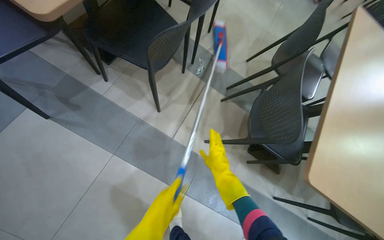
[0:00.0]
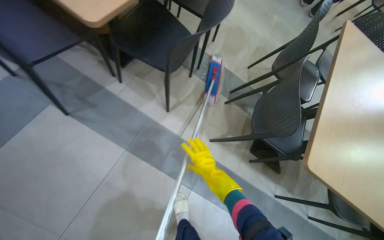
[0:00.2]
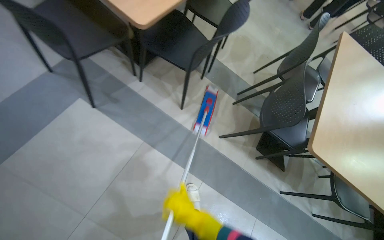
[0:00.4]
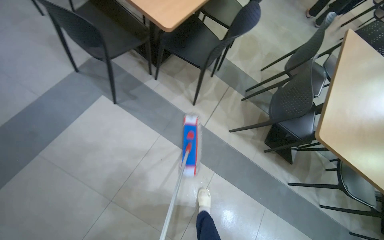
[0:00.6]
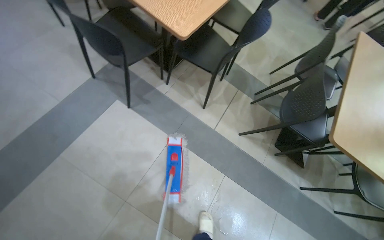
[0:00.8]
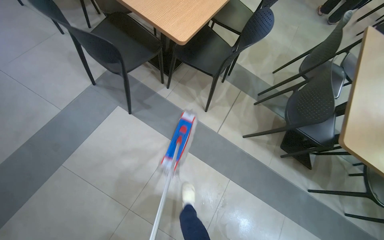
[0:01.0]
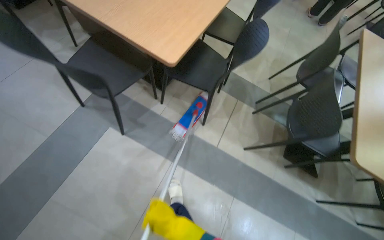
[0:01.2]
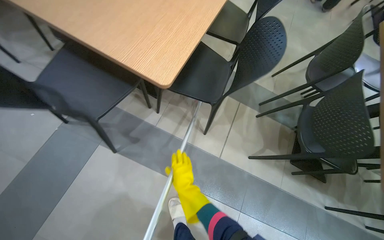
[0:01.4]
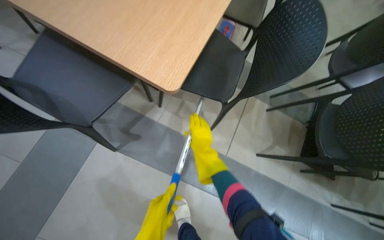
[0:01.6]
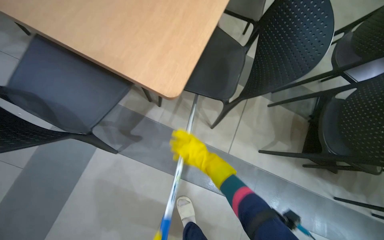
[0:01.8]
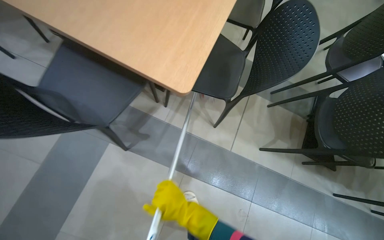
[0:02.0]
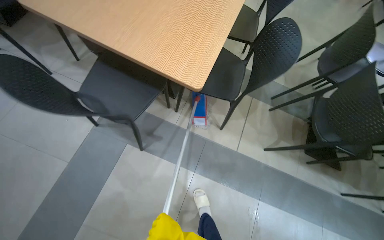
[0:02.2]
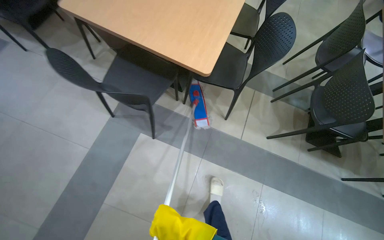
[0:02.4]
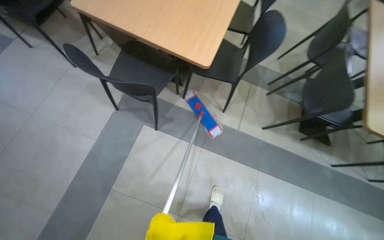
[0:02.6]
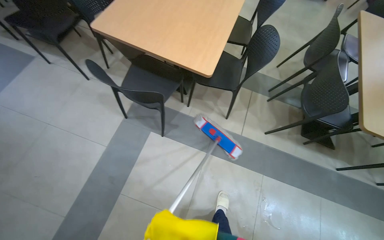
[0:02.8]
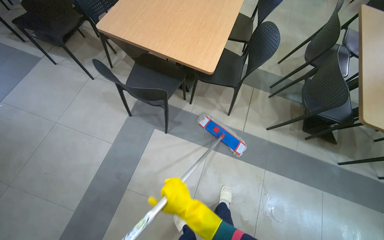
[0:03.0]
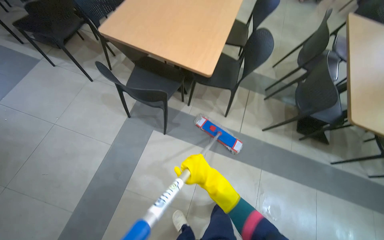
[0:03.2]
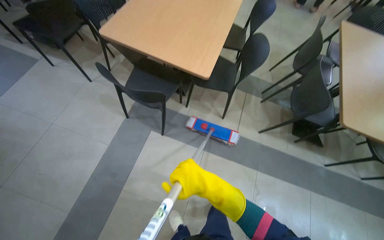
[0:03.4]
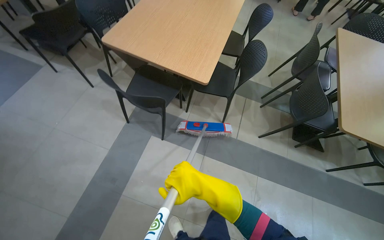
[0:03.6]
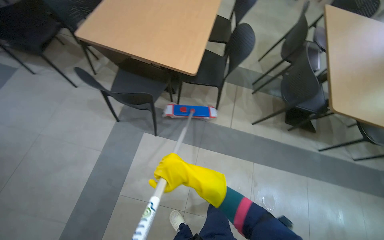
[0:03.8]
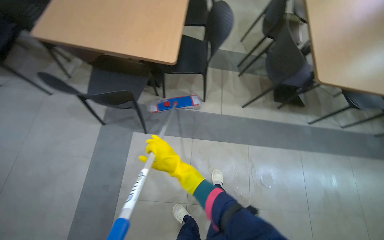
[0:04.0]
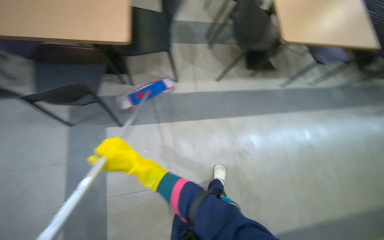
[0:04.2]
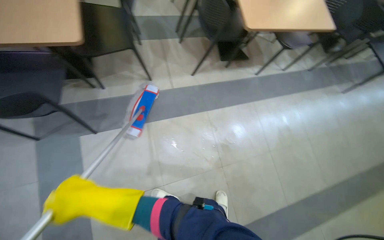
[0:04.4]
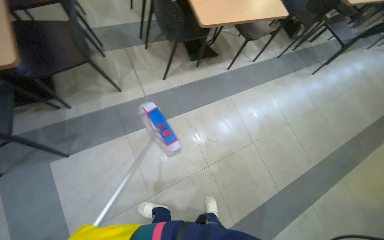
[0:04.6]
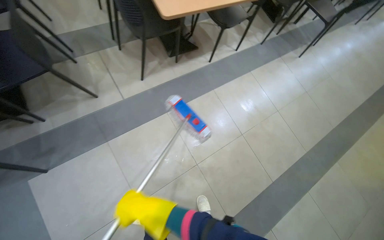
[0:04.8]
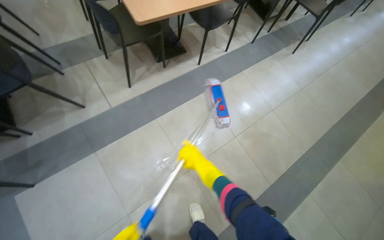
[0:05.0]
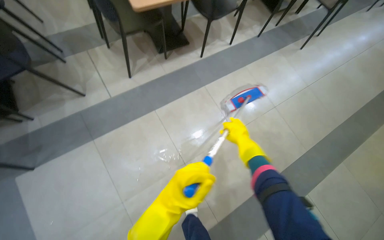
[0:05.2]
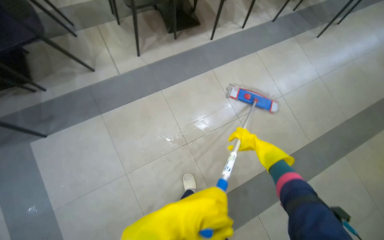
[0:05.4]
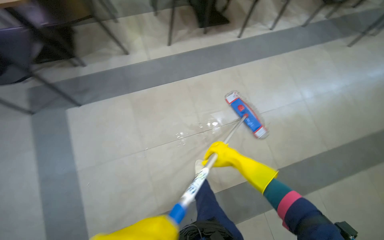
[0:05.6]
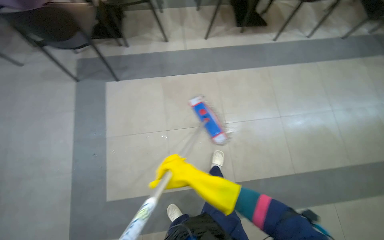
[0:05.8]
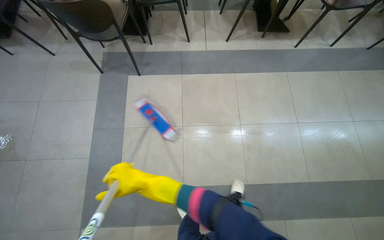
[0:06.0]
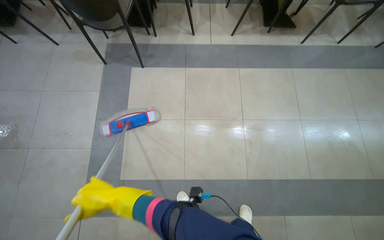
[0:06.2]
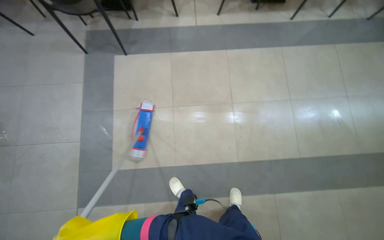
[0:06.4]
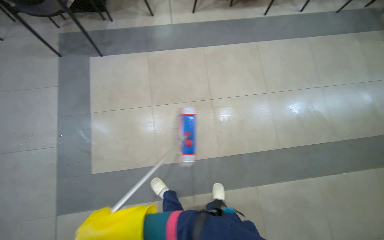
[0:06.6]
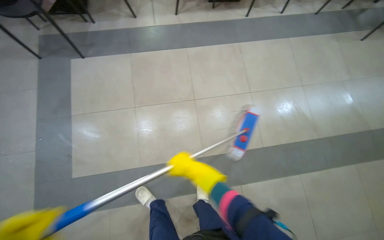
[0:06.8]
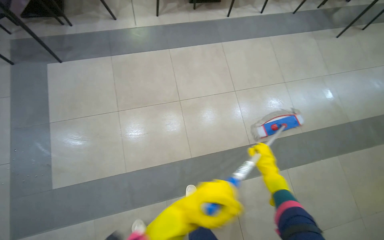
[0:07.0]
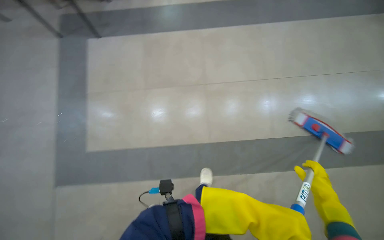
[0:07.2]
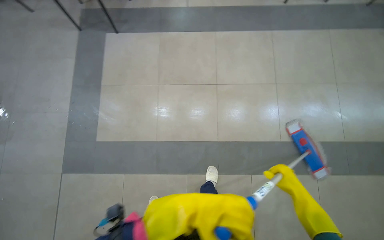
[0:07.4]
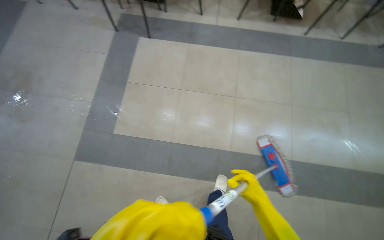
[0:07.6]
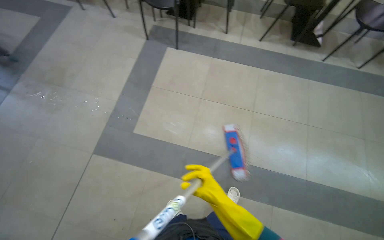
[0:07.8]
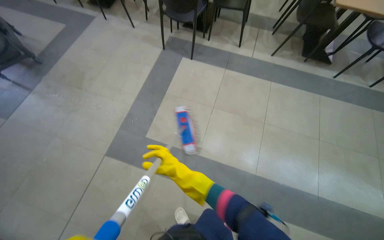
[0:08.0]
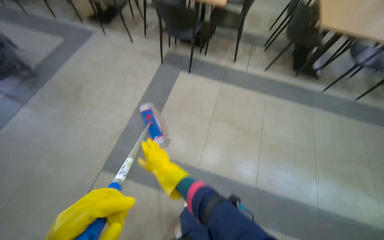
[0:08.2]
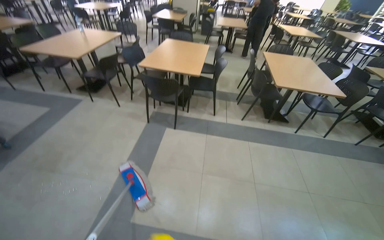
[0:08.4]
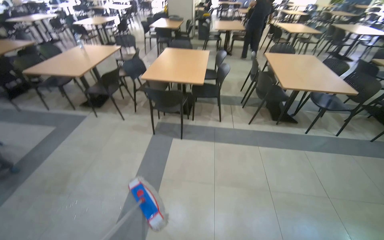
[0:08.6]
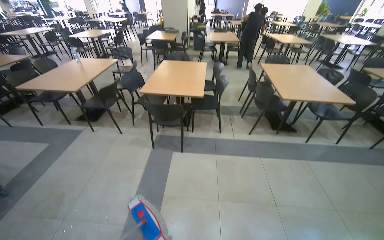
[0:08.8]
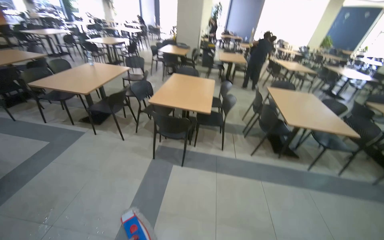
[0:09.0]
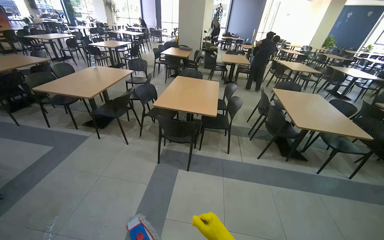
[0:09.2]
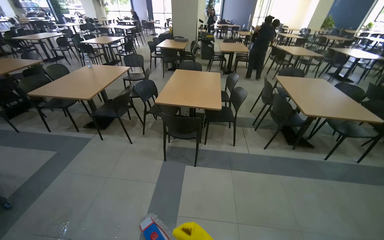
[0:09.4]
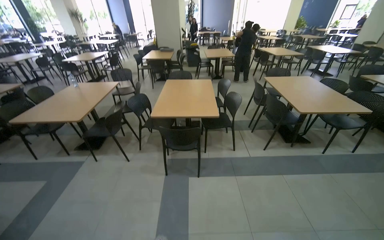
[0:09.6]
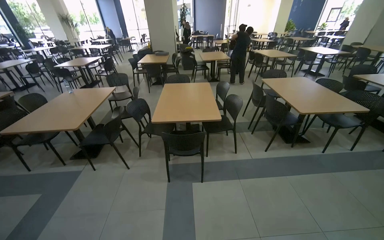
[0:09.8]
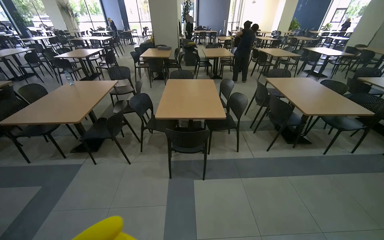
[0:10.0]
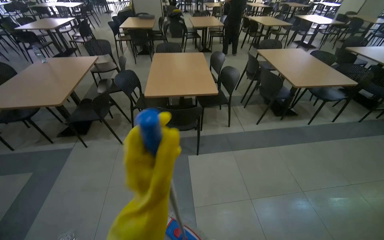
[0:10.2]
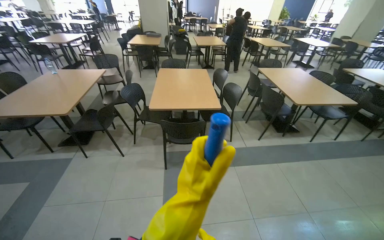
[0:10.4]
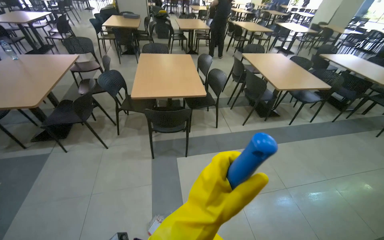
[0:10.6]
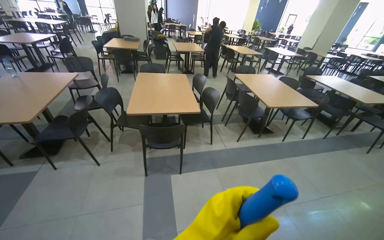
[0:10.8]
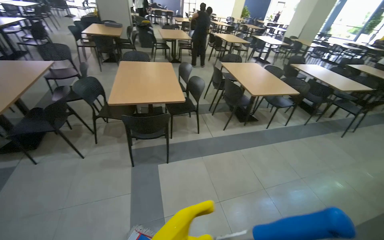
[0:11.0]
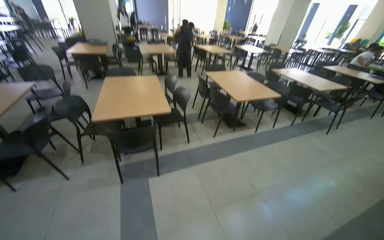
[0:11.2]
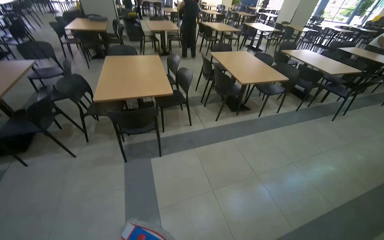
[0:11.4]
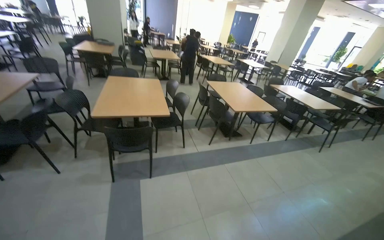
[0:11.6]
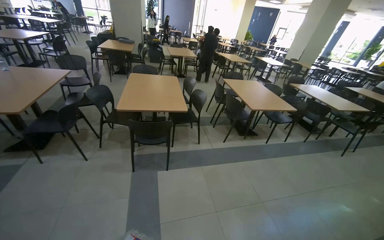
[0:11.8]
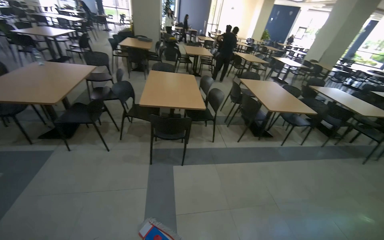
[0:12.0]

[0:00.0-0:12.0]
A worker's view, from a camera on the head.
Job: mopping floor.
The whole recording: Mopping cafeteria floor. The worker mops the floor in the cafeteria area, moving around tables and wringing the mop.
0:01.6 to 0:03.0: The camera travels about 60 cm.
0:03.0 to 0:04.4: The wearer's head swings approximately 35 degrees to the right. The camera pitches downward, by approximately 15 degrees.
0:04.4 to 0:06.0: The camera travels approximately 60 cm. The wearer's head swings about 15 degrees to the left.
0:07.6 to 0:09.0: The head travels about 60 cm. The wearer looks roughly 40 degrees further upward.
0:09.0 to 0:10.4: The camera travels some 50 cm.

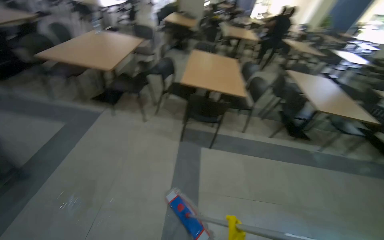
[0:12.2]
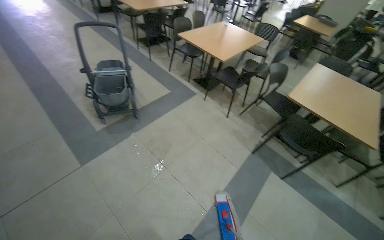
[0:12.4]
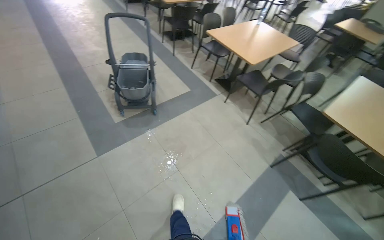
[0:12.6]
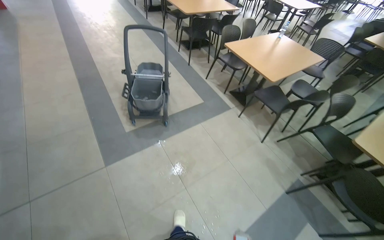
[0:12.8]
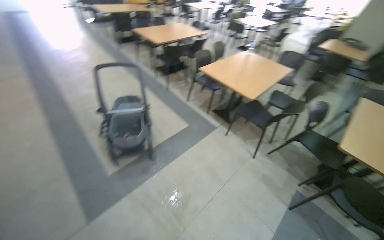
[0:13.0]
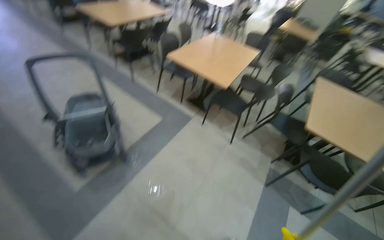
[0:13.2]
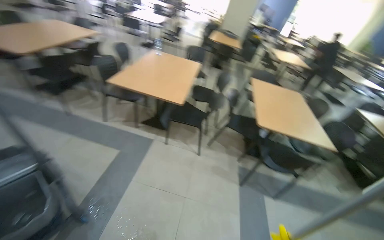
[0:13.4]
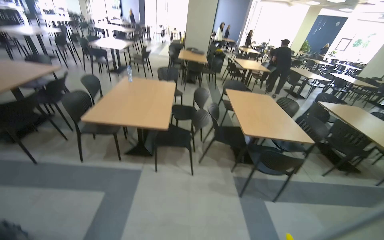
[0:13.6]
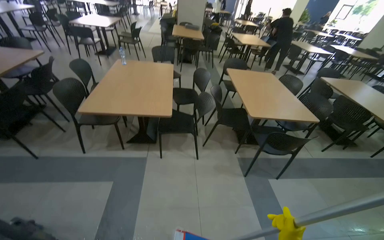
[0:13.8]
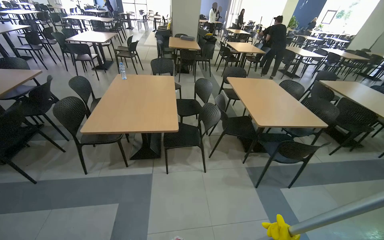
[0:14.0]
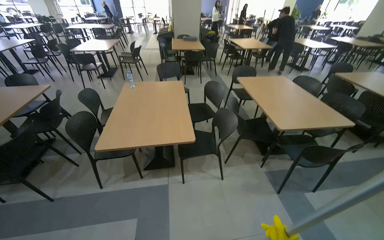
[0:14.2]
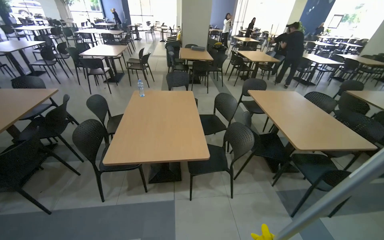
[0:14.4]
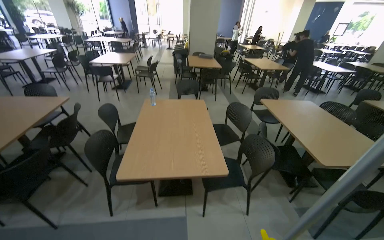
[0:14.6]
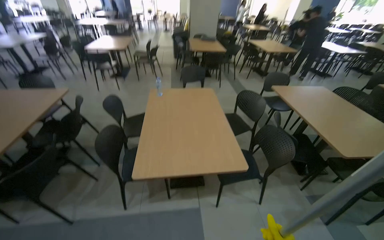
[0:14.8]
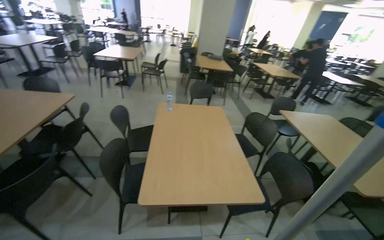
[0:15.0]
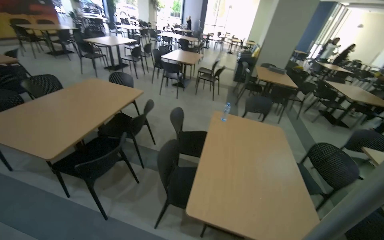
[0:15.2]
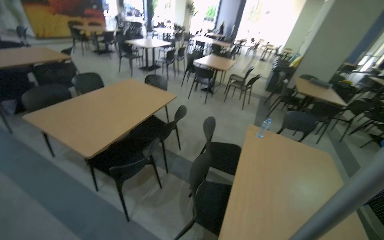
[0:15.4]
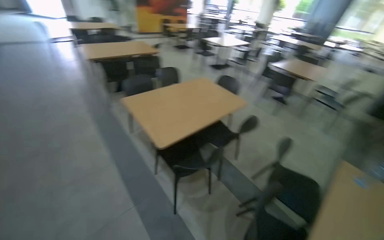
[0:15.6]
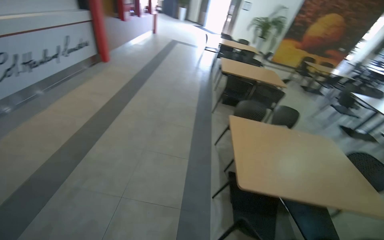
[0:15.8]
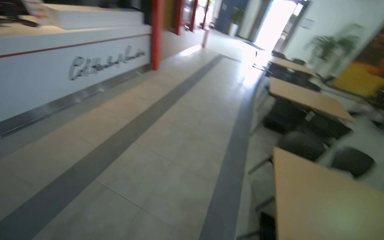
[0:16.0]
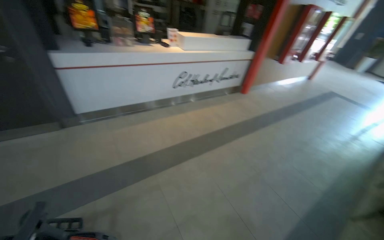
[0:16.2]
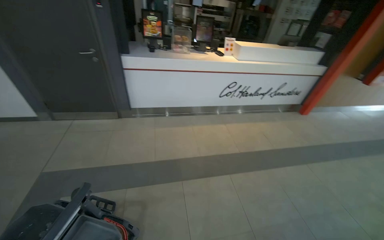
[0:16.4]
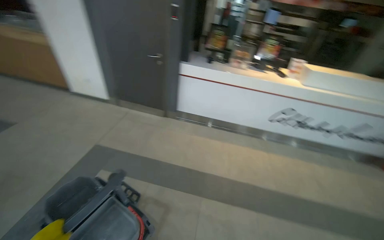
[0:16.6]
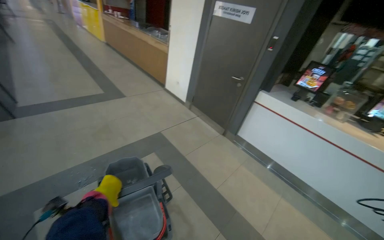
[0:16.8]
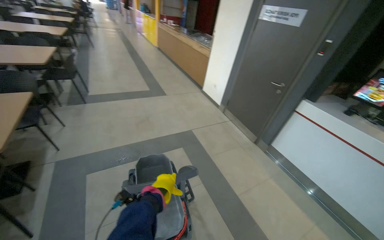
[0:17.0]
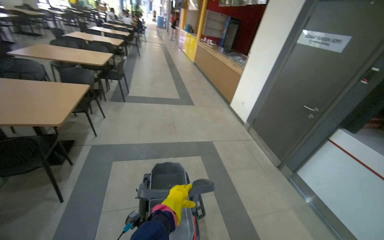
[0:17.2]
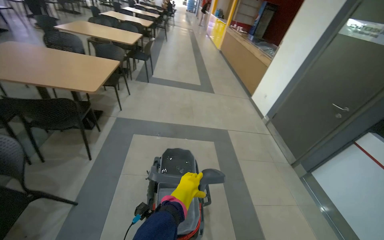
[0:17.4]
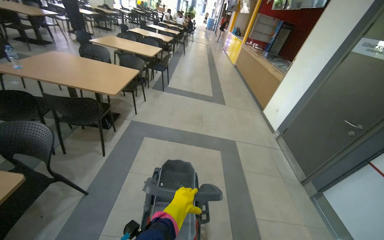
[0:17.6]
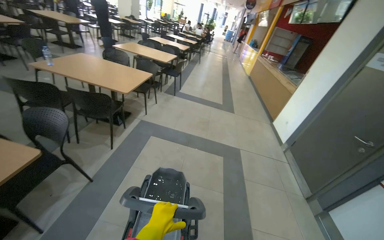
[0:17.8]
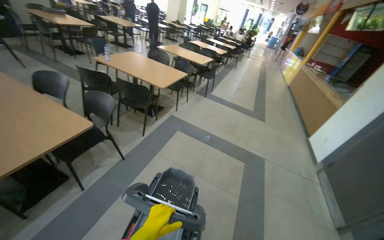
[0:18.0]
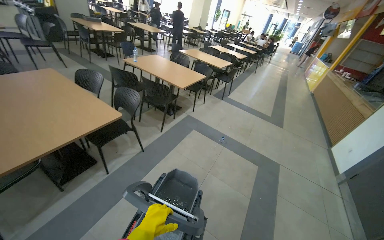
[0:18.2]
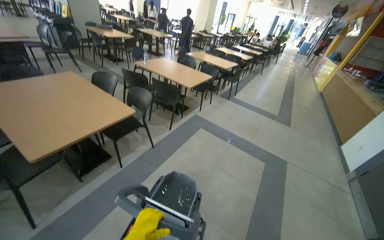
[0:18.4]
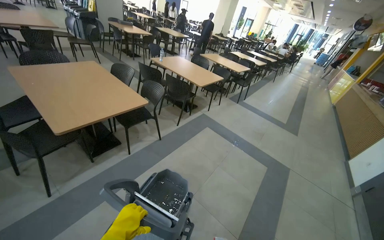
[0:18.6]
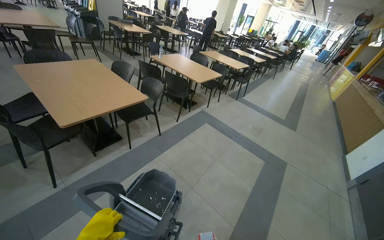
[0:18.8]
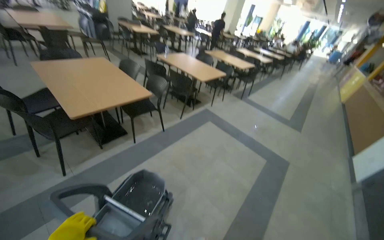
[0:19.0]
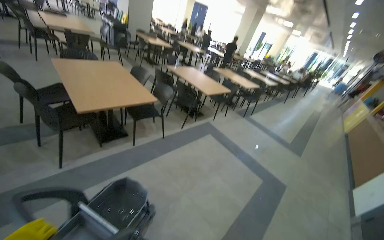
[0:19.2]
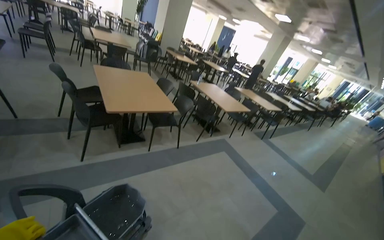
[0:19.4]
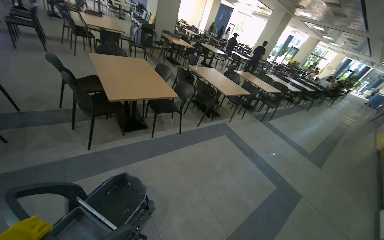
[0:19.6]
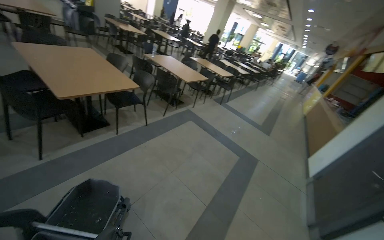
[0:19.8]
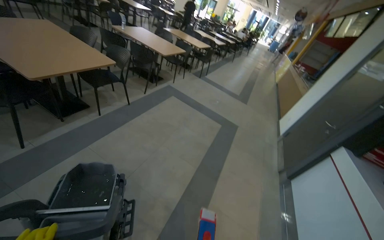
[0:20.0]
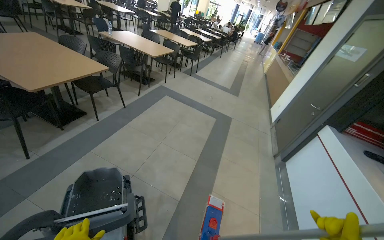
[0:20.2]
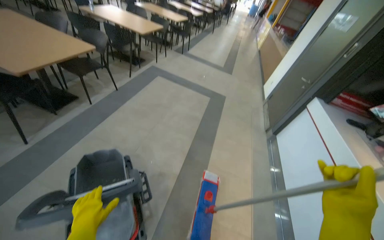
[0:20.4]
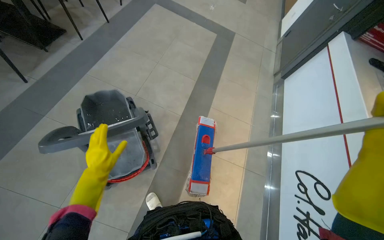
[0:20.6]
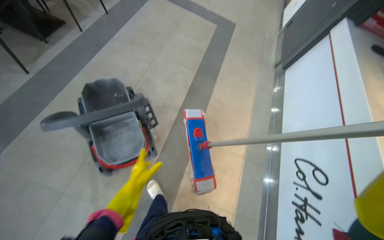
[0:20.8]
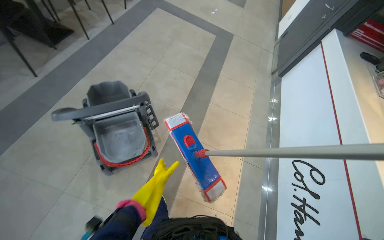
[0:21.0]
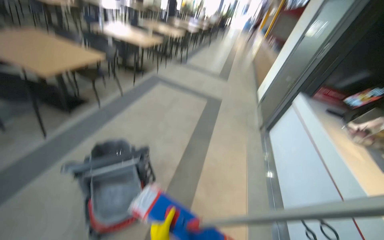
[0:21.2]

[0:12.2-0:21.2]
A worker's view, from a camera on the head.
Job: mopping floor.
The whole recording: Mopping cafeteria floor. The worker mops the floor in the cafeteria area, moving around tables and wringing the mop.
0:12.2 to 0:13.8: The camera travels some 1 m.
0:13.8 to 0:15.2: The camera is carried approximately 1 m. The wearer's head swings some 20 degrees to the left.
0:15.2 to 0:16.6: The camera travels approximately 90 cm. The head turns to the left by some 175 degrees. The view tips upward by roughly 25 degrees.
0:16.6 to 0:18.2: The wearer moves some 80 cm. The wearer looks approximately 105 degrees further to the left. The wearer looks about 20 degrees further upward.
0:18.2 to 0:19.8: The camera is carried some 60 cm.
0:19.8 to 0:21.2: The head travels about 60 cm. The view tips downward by approximately 15 degrees.
